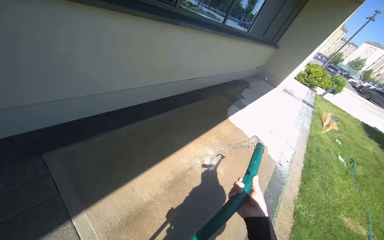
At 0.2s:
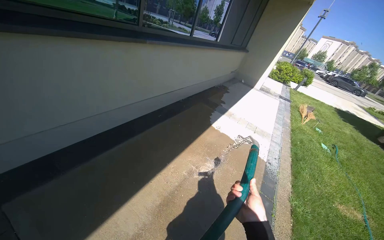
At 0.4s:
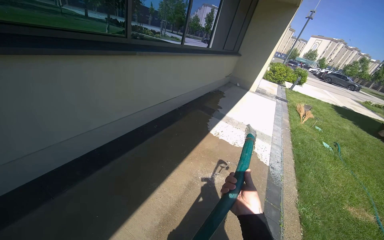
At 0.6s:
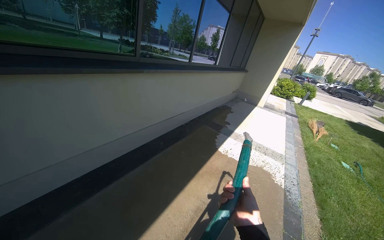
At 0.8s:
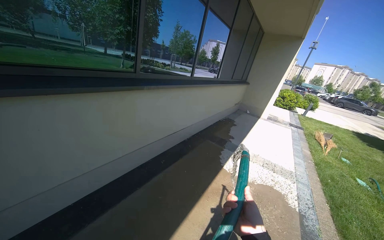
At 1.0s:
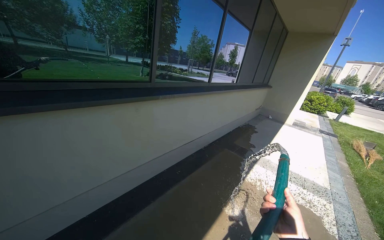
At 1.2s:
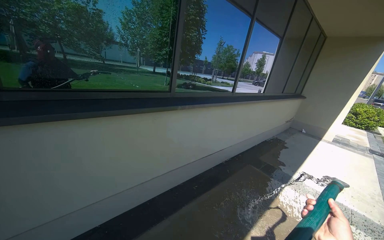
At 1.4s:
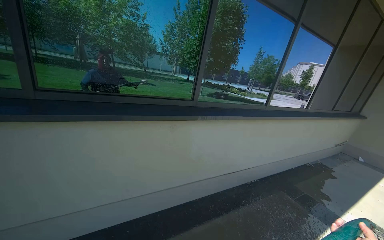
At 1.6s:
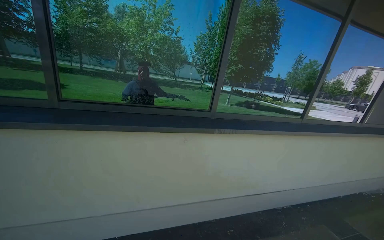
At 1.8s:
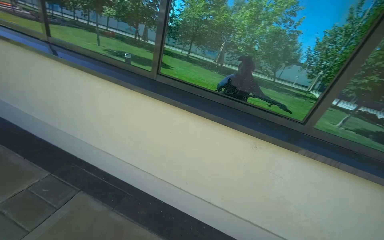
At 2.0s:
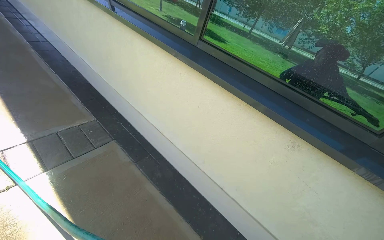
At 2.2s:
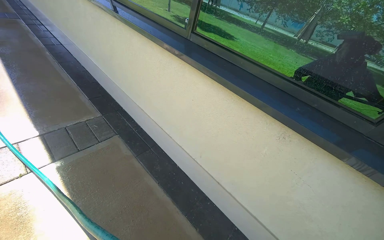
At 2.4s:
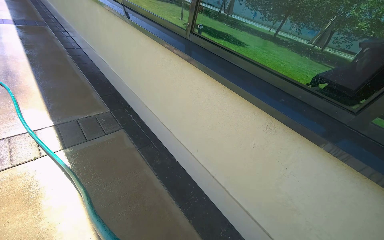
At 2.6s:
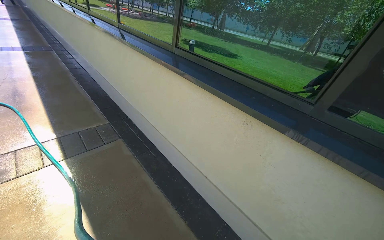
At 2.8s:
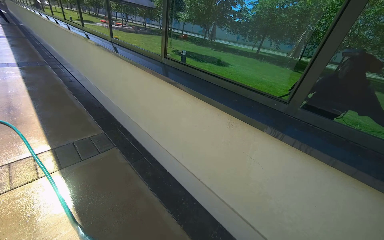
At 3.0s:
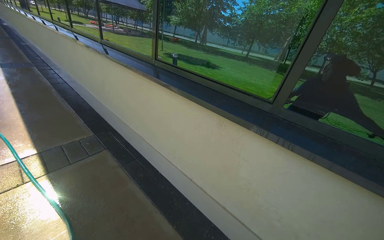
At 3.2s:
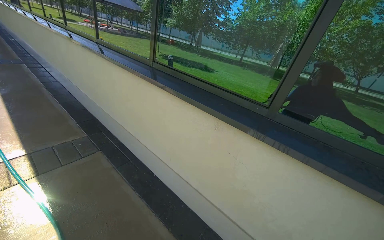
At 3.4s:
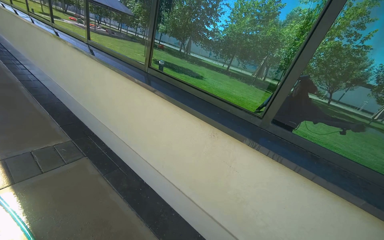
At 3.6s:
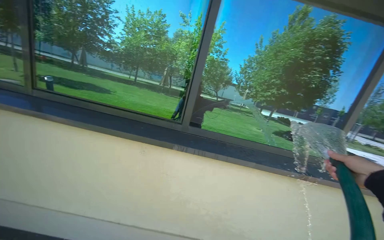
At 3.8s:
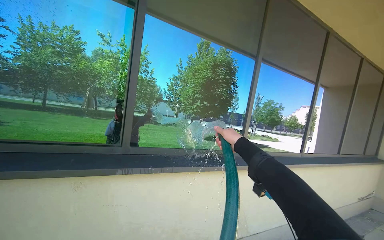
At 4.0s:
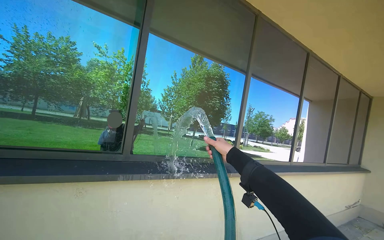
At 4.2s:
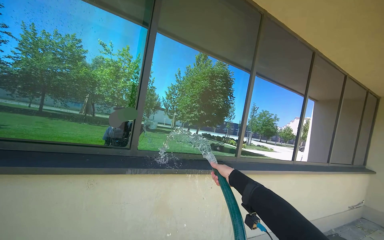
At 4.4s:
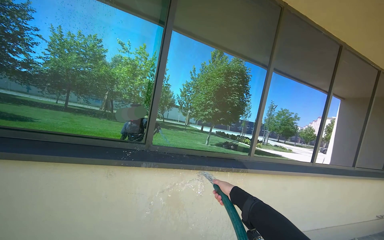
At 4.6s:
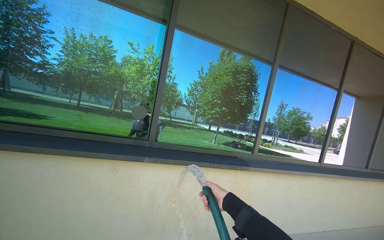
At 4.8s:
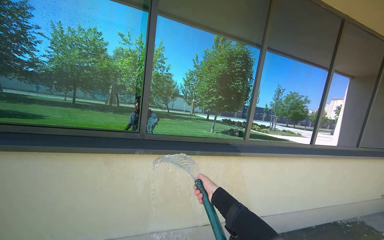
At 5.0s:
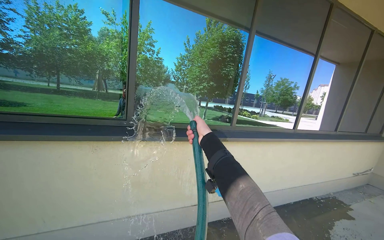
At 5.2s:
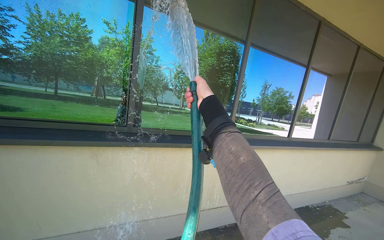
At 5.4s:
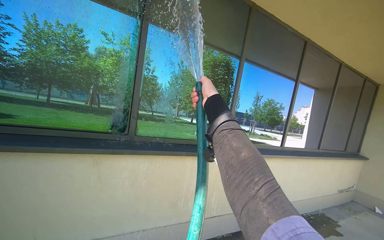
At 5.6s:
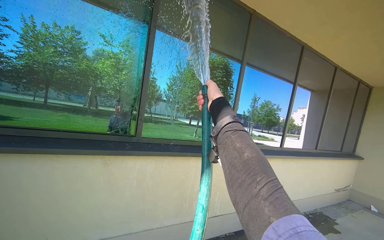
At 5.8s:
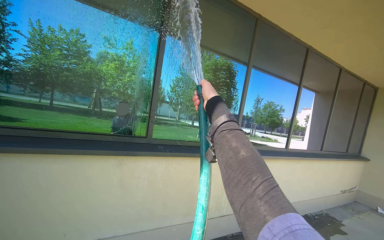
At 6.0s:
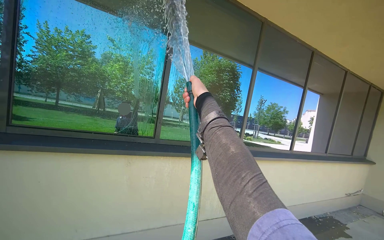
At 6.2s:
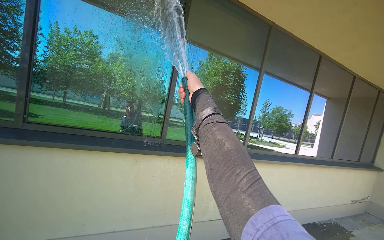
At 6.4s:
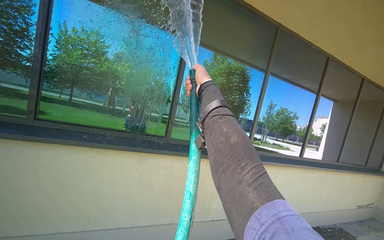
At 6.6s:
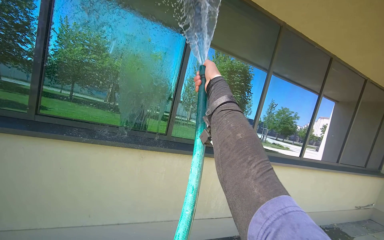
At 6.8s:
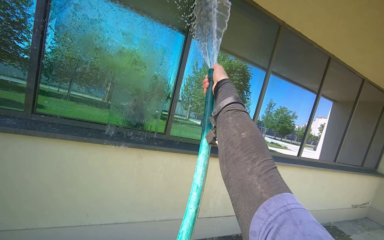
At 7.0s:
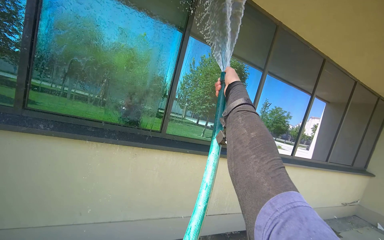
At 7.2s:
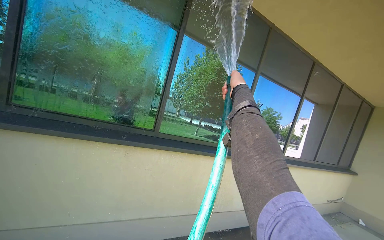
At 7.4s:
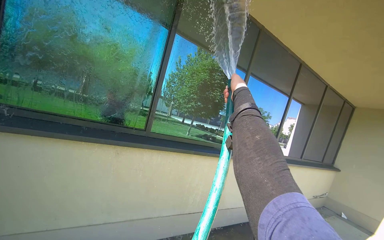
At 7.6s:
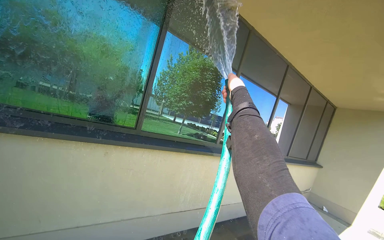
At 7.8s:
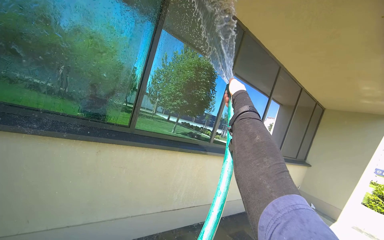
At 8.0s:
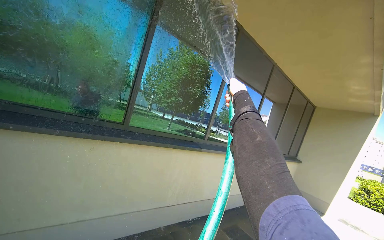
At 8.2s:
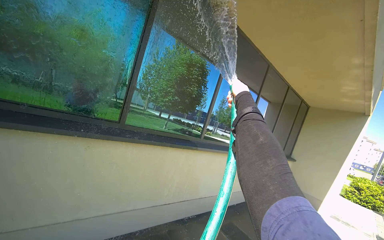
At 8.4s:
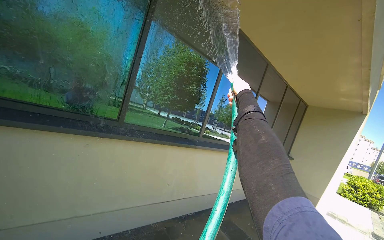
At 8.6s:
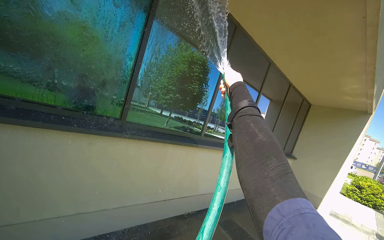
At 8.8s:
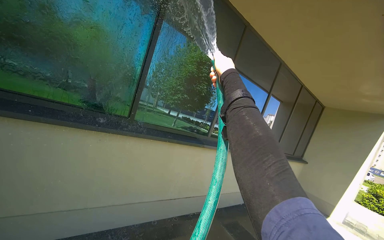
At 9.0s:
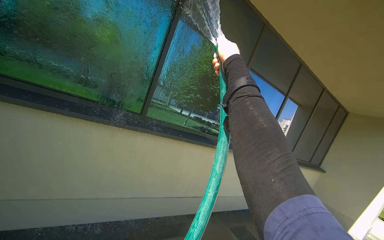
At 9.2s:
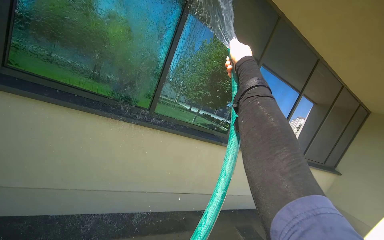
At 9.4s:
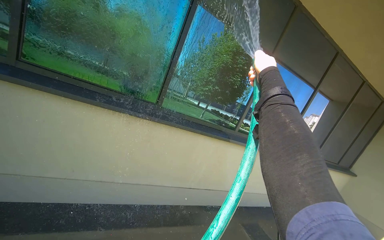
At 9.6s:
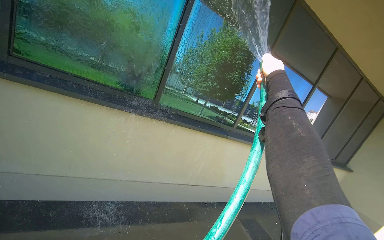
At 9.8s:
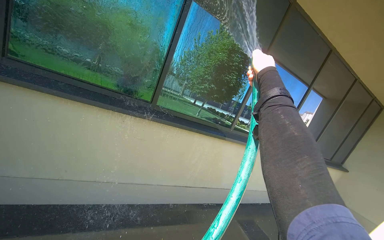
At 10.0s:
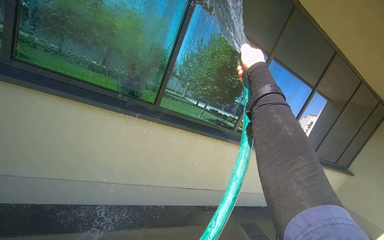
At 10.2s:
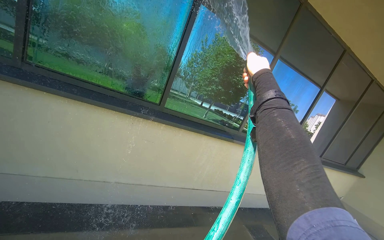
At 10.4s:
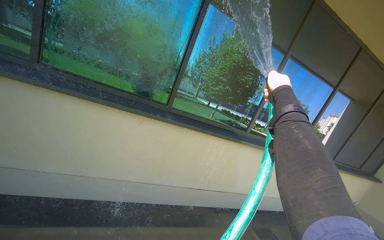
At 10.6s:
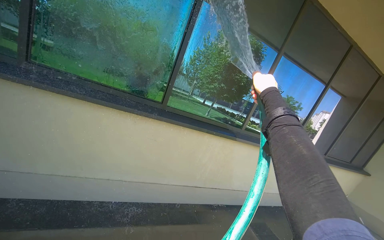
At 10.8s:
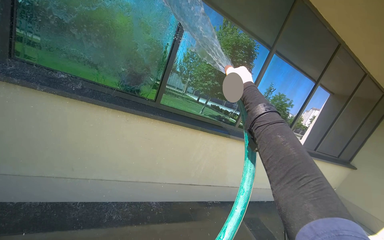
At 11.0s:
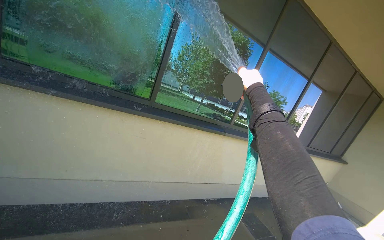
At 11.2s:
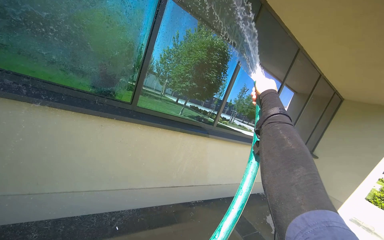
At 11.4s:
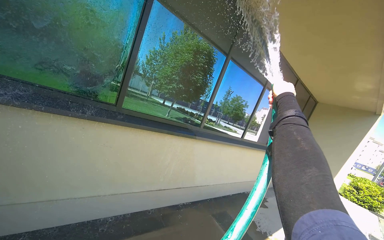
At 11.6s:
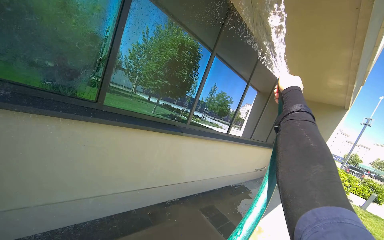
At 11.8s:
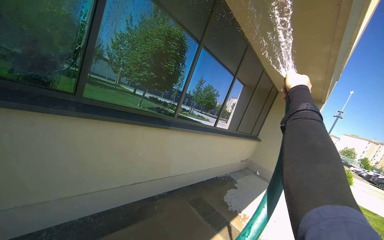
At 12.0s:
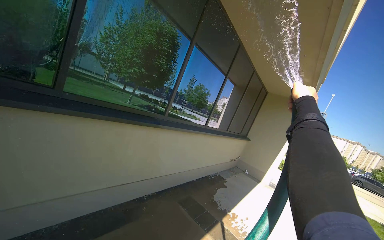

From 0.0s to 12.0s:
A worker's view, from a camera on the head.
Job: wiping surfaces.
The whole recording: Spraying water on sidewalk. The worker sprays water onto the sidewalk with a hose.
From 0.0s to 1.6s: The camera travels roughly 1 m. The view swings roughly 40 degrees to the left. The view tips upward by approximately 30 degrees.
From 1.6s to 3.0s: The head travels about 70 cm. The head turns to the left by some 30 degrees.
From 3.0s to 4.4s: The camera travels about 50 cm. The camera sweeps to the right, by about 25 degrees.
From 4.4s to 6.0s: The right hand shifts some 40 cm nearer to the camera and up the picture.
From 7.6s to 9.0s: The right hand shifts approximately 10 cm nearer to the camera.
From 9.0s to 10.4s: The right hand goes about 10 cm down the picture.
From 10.4s to 12.0s: The view pans to the right by about 30 degrees. The right hand travels to the right by about 35 cm.

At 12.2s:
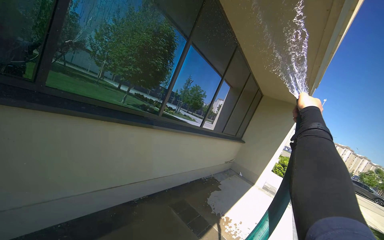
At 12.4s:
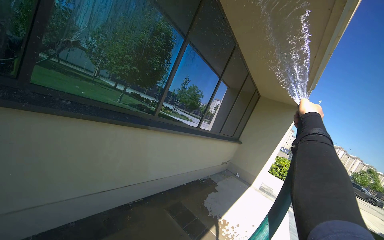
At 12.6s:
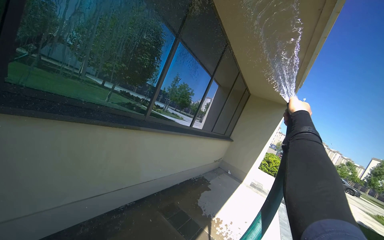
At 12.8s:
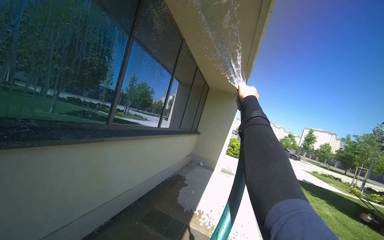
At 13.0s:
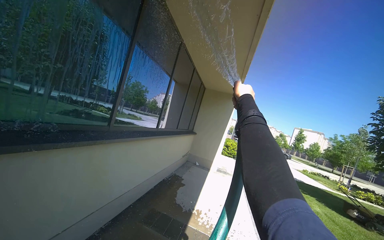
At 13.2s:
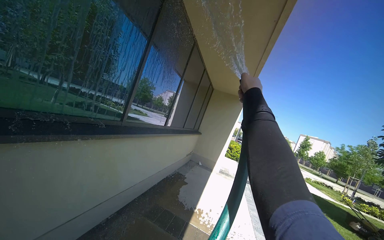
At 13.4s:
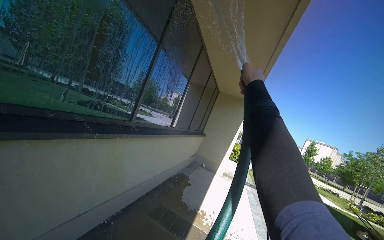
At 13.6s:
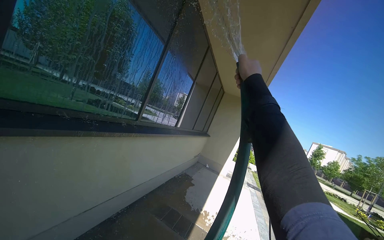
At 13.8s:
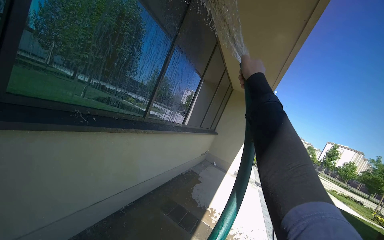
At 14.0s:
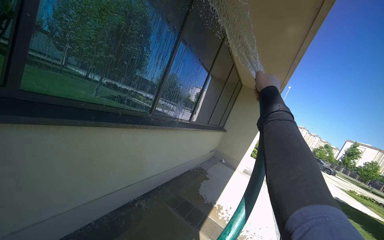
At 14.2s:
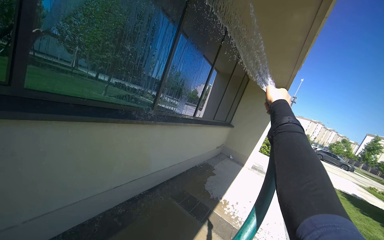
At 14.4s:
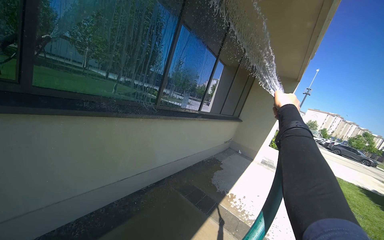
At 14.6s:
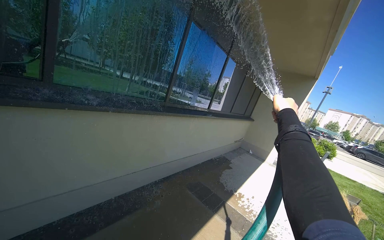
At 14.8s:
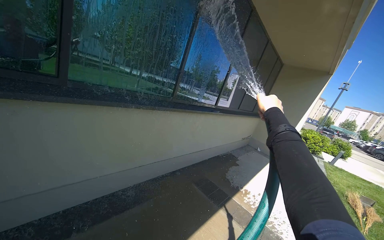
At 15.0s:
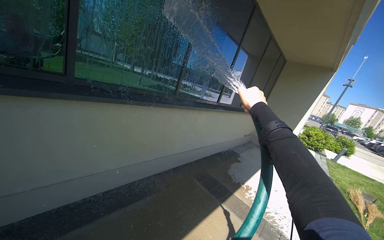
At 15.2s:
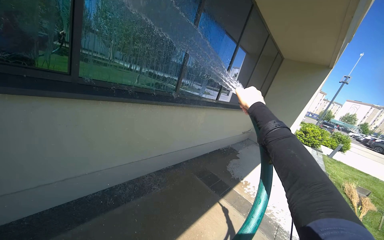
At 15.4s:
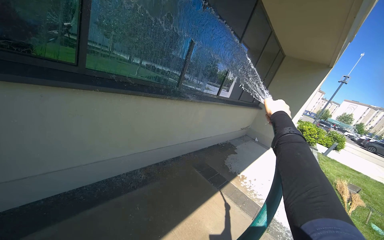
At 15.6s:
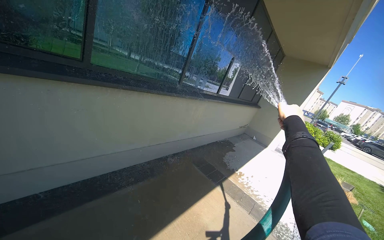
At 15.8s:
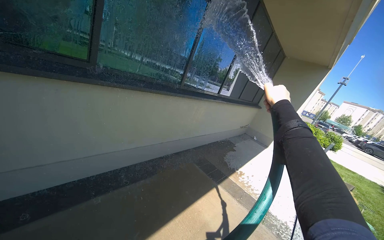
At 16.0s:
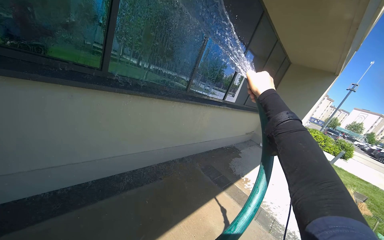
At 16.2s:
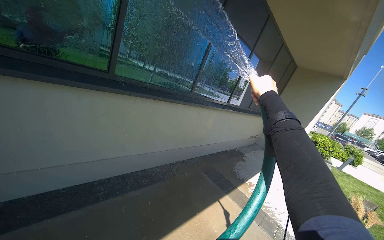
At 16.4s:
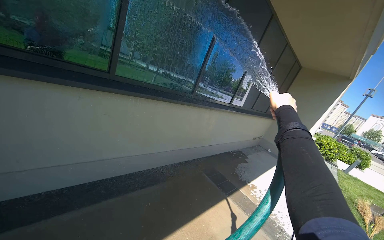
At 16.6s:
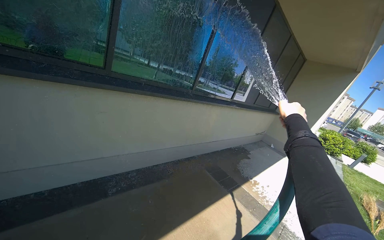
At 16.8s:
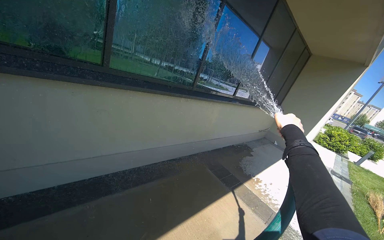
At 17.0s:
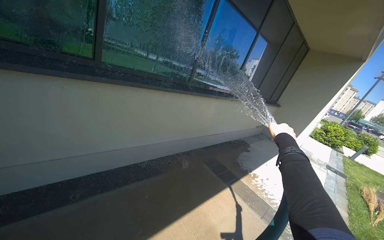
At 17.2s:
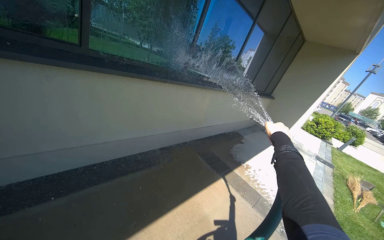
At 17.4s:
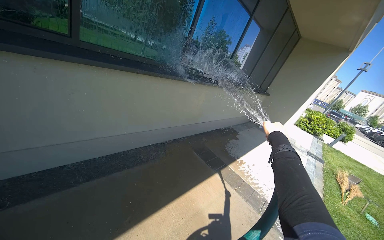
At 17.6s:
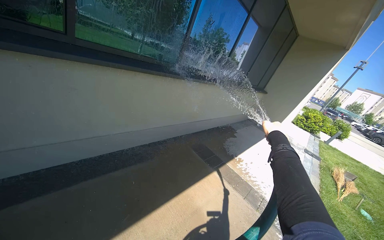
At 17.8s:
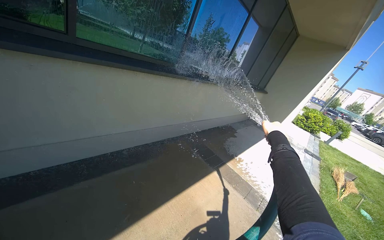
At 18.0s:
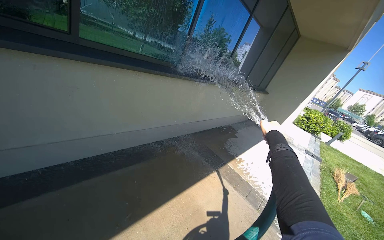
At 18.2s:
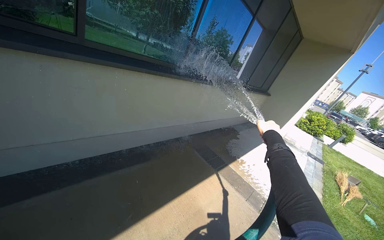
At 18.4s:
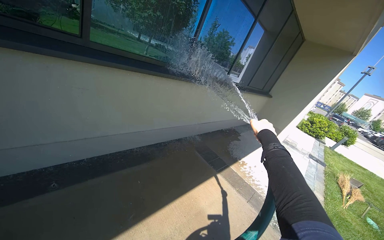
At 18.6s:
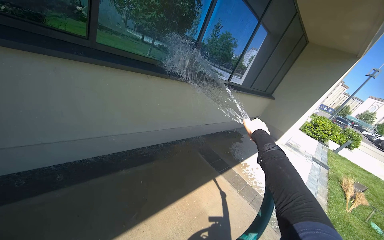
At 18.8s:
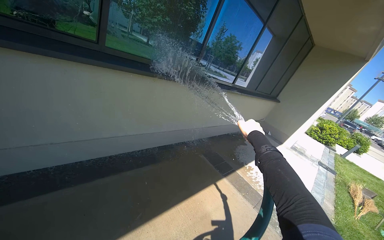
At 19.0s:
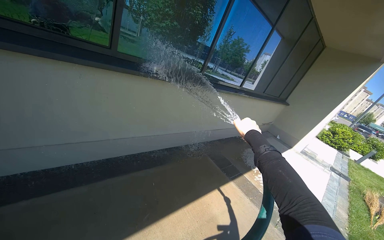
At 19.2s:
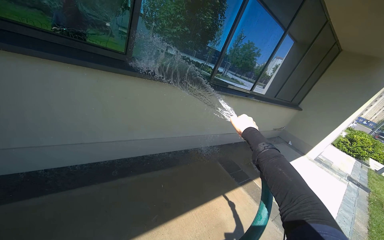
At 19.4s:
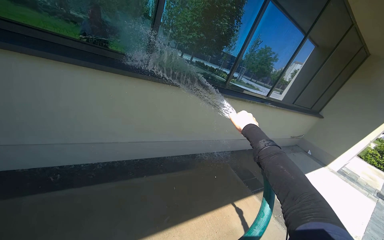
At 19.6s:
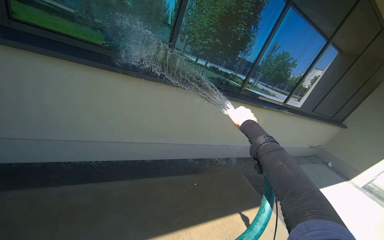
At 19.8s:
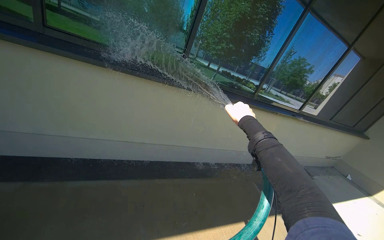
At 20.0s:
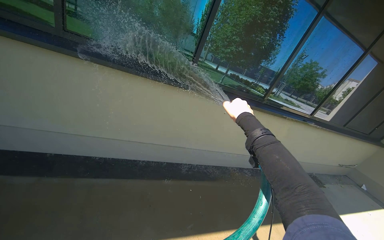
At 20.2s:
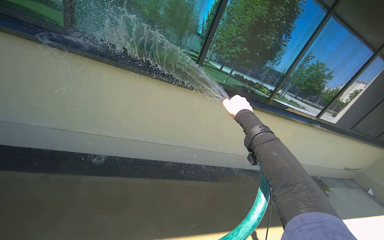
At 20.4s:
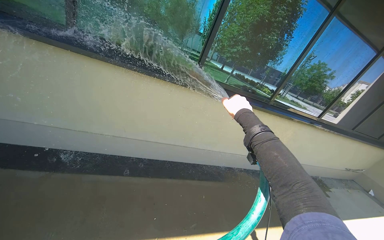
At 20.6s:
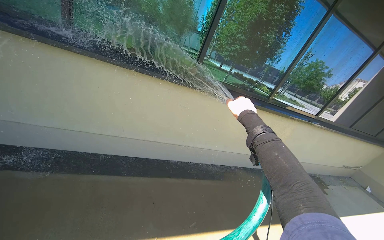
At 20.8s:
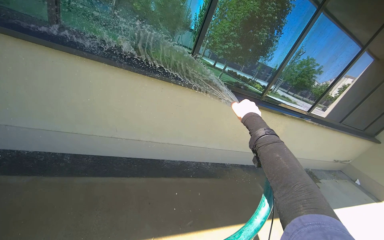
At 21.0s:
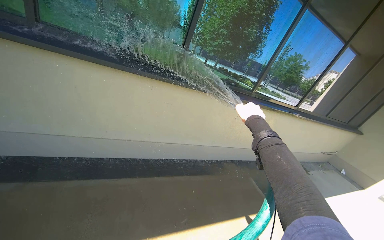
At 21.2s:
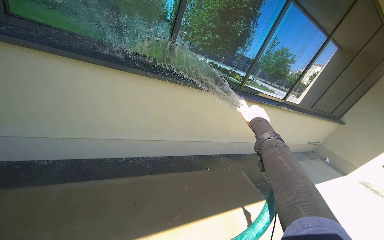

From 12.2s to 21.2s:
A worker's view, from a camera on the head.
Job: wiping surfaces.
The whole recording: Spraying water on sidewalk. The worker sprays water onto the sidewalk with a hose.
From 12.2s to 13.8s: The right hand moves to the left and up the picture, some 40 cm.
From 13.8s to 15.2s: The view pans to the left by some 20 degrees. The right hand goes some 25 cm down the picture.
From 15.2s to 16.6s: The right hand is displaced down the picture by some 10 cm.
From 16.6s to 18.2s: The right hand goes about 20 cm farther from the camera and down the picture.
From 18.2s to 19.8s: The wearer's head swings roughly 25 degrees to the left. The right hand travels to the left by some 40 cm.
